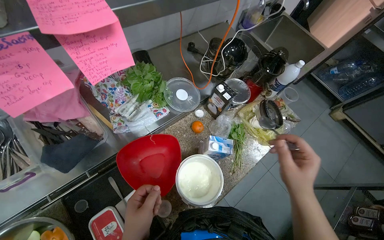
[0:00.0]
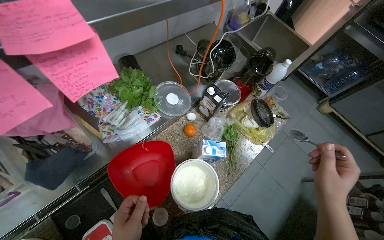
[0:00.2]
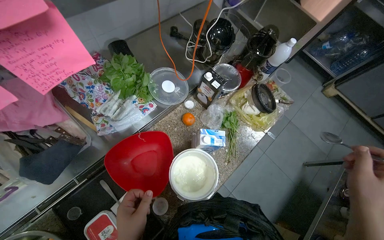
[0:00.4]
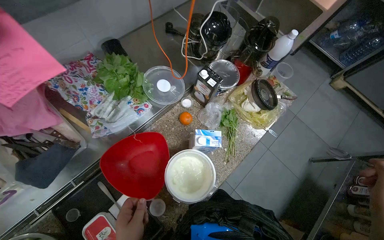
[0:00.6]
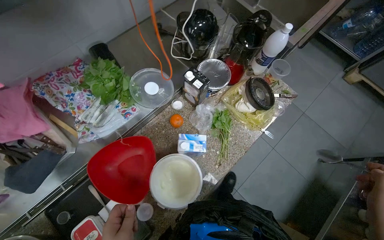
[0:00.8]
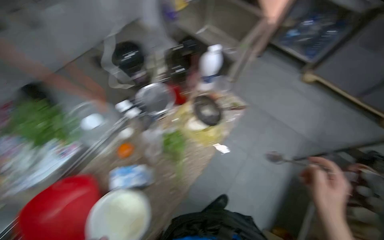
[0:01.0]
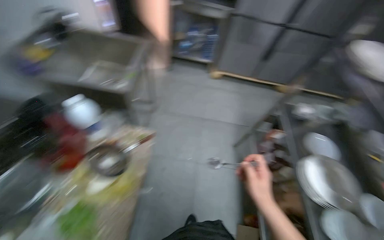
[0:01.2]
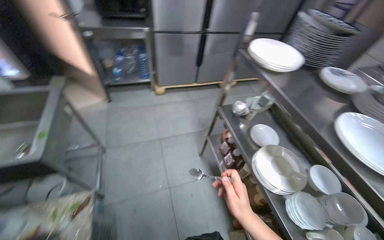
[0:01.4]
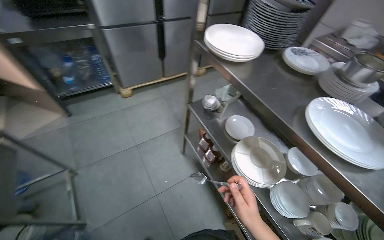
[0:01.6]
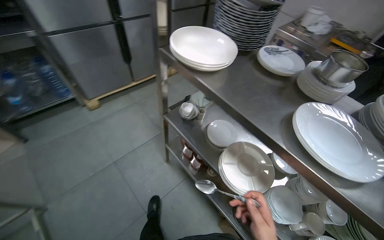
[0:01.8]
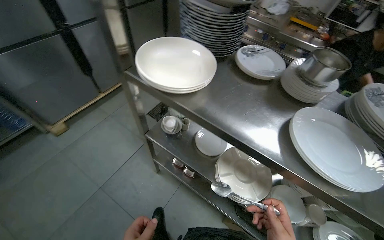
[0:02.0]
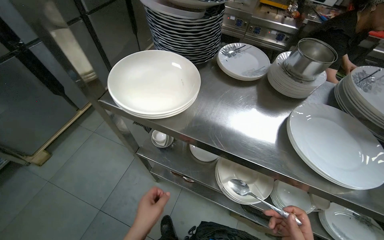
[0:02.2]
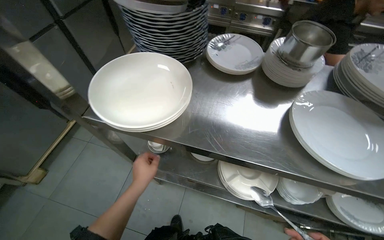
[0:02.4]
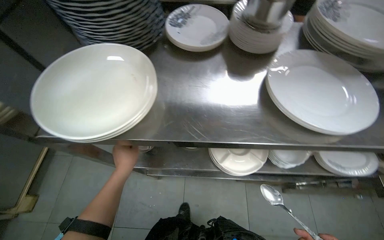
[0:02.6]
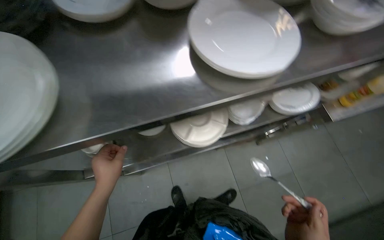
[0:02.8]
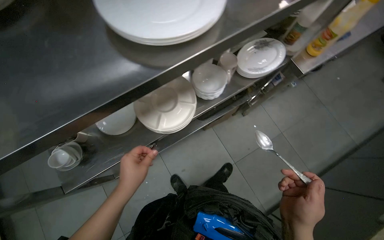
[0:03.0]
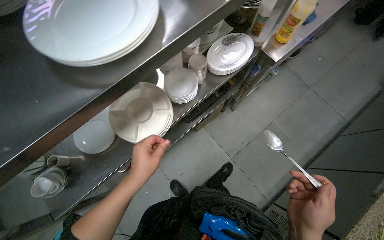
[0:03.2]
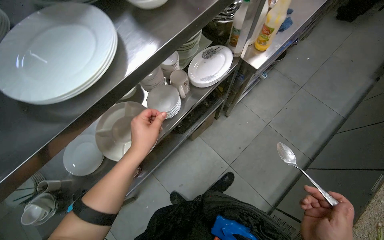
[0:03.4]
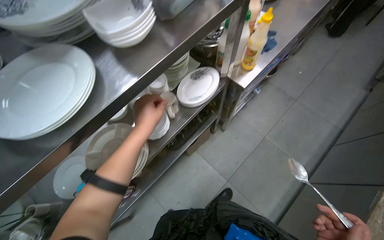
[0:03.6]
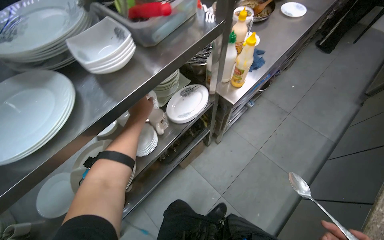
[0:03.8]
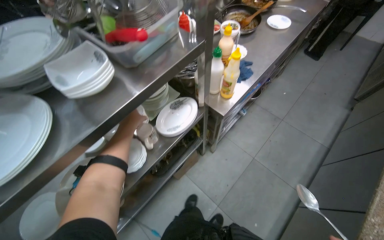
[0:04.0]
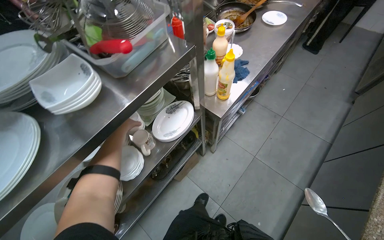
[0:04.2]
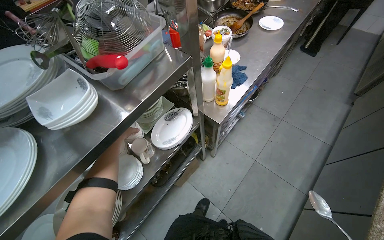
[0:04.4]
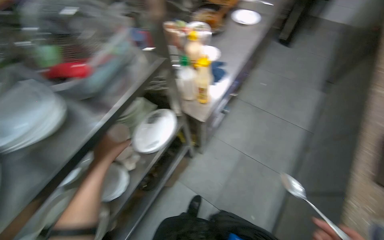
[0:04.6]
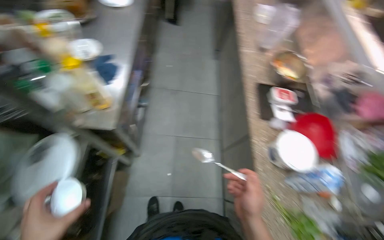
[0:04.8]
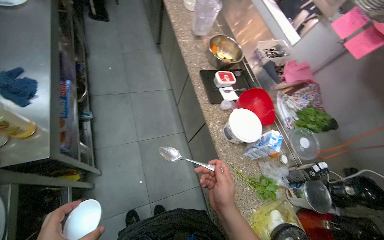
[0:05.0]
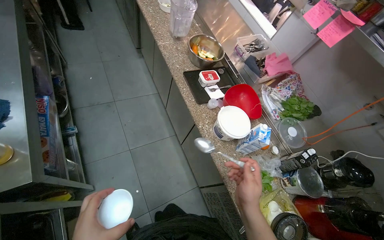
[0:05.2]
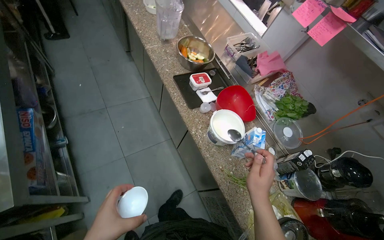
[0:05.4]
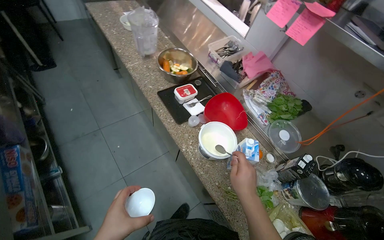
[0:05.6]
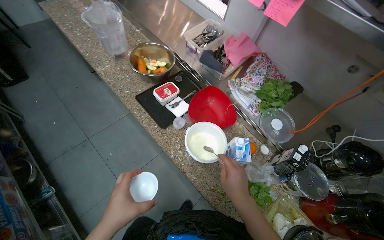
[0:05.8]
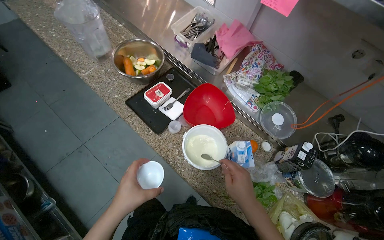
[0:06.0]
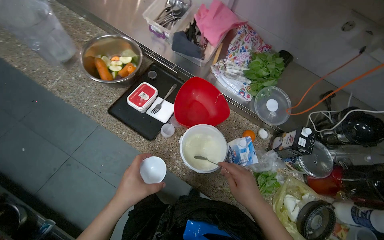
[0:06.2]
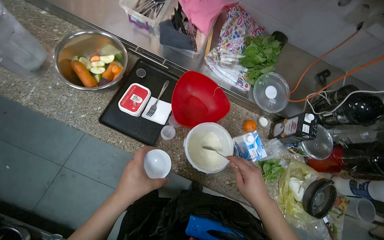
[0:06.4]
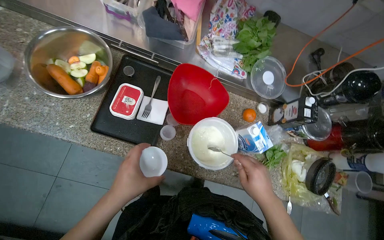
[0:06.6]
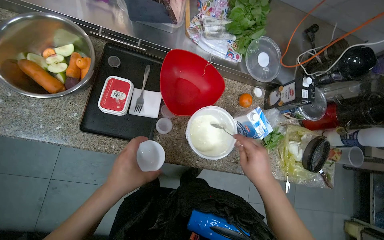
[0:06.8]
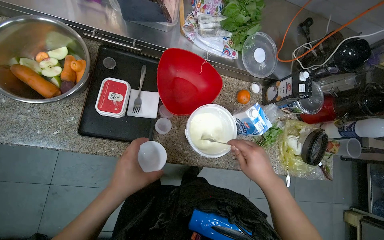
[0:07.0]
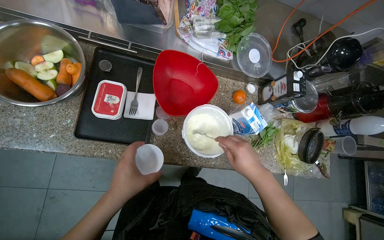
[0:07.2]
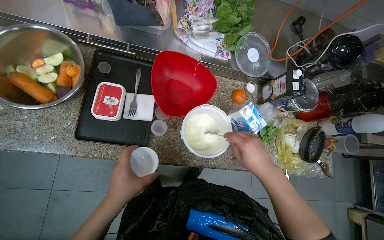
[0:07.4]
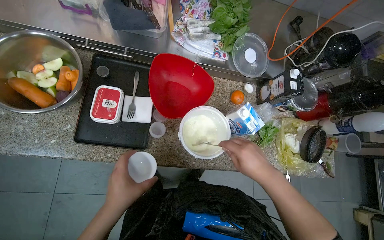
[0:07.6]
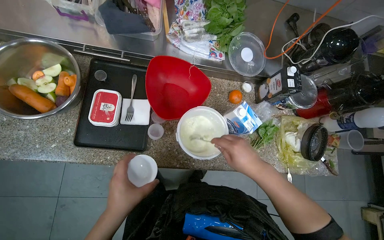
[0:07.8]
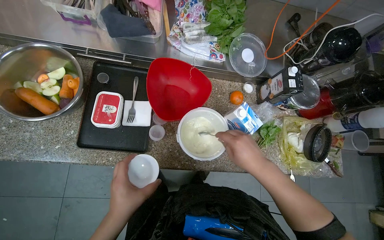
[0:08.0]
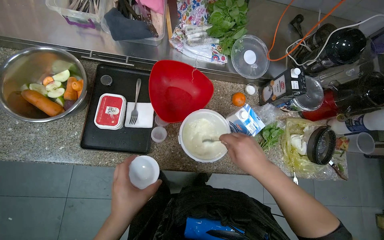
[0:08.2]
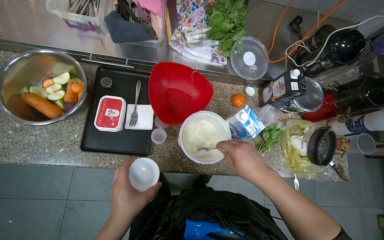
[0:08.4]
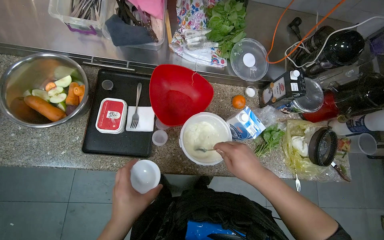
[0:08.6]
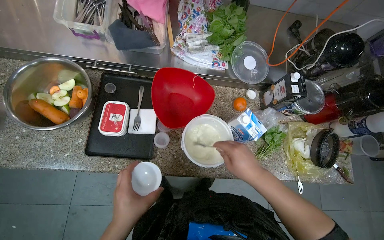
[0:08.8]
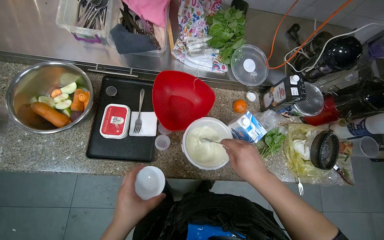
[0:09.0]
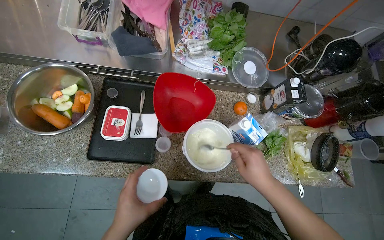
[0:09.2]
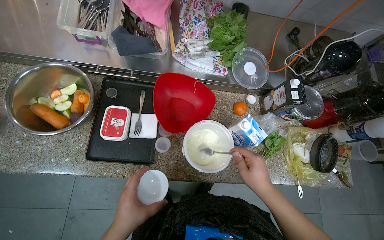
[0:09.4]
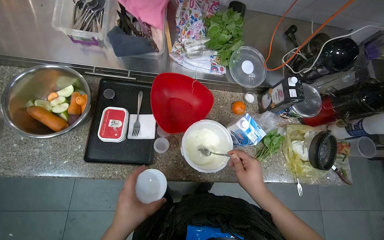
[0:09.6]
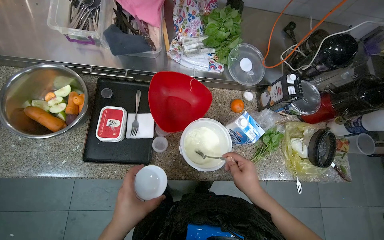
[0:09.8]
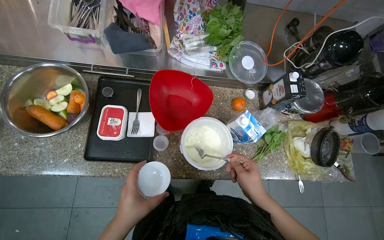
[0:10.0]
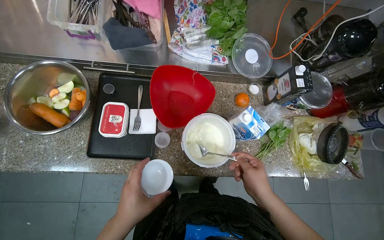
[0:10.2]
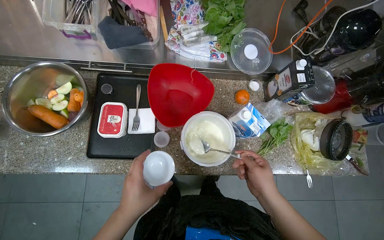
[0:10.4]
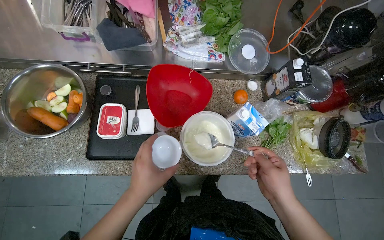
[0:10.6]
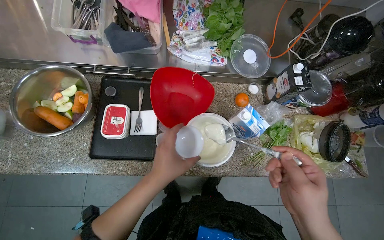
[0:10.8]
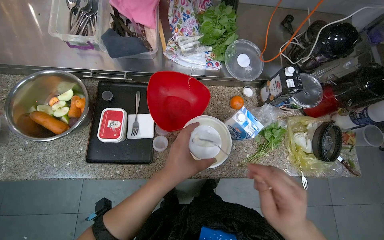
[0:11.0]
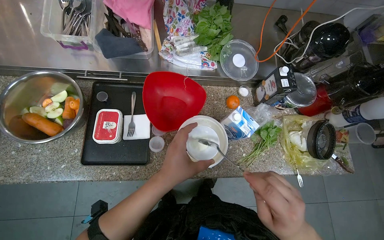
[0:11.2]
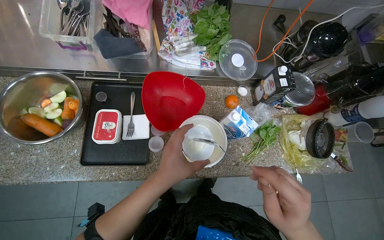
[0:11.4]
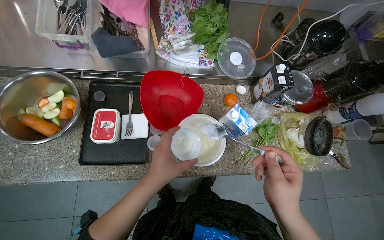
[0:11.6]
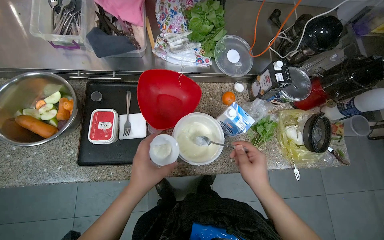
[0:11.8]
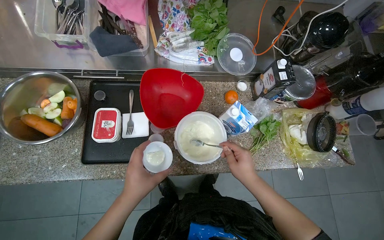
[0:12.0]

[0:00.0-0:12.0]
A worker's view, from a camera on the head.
Job: preparing food.
The whole recording: Preparing cream for serving. The worker stirs cream in a container and then spoons it into a small bowl.
0:00.0 to 0:01.6: The camera travels approximately 90 cm. The head rotates some 80 degrees to the right.
0:01.6 to 0:03.0: The head rotates about 90 degrees to the right. The camera pitches downward, by roughly 25 degrees.
0:03.0 to 0:04.4: The head travels about 40 cm. The wearer looks about 15 degrees further upward.
0:04.4 to 0:06.0: The camera travels roughly 60 cm. The head rotates roughly 90 degrees to the right. The view tilts approximately 15 degrees downward.
0:06.0 to 0:07.6: The head rotates approximately 35 degrees to the right. The view tilts roughly 20 degrees downward.
0:07.6 to 0:10.4: The hands work in one place, with small movements.
0:10.4 to 0:12.0: The right hand goes nearer to the camera and returns, roughly 10 cm each way.

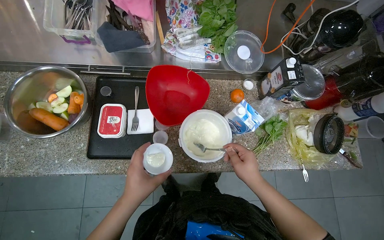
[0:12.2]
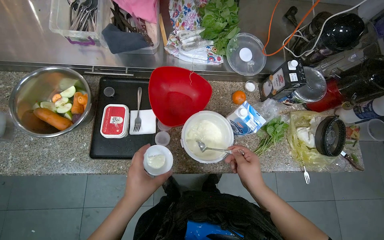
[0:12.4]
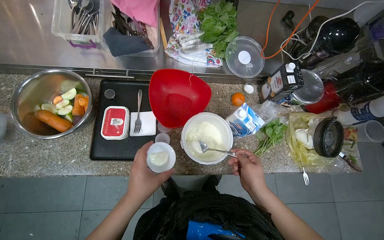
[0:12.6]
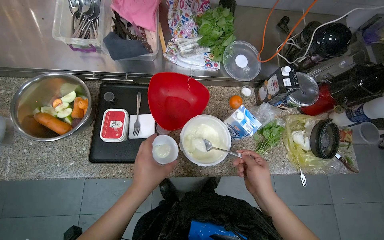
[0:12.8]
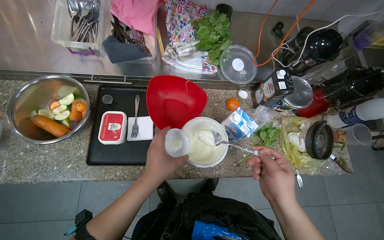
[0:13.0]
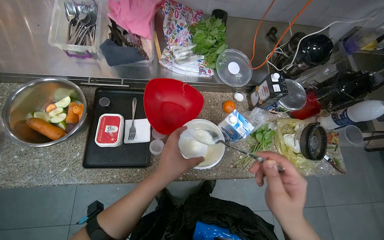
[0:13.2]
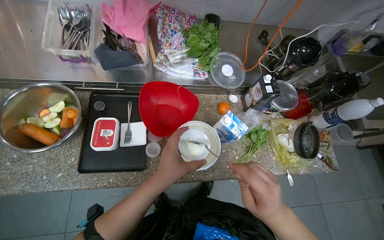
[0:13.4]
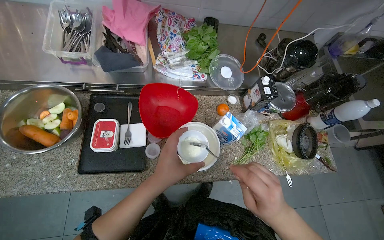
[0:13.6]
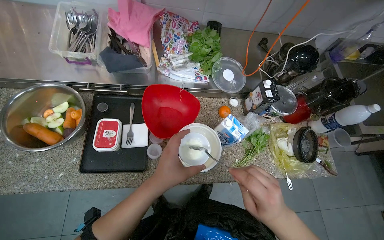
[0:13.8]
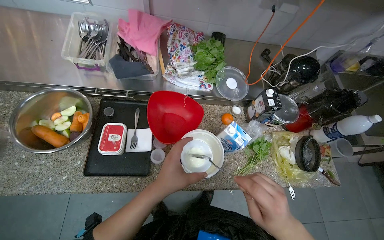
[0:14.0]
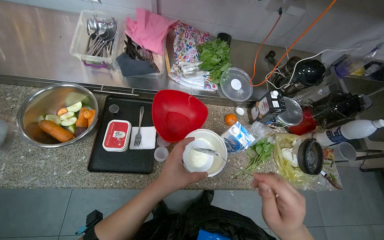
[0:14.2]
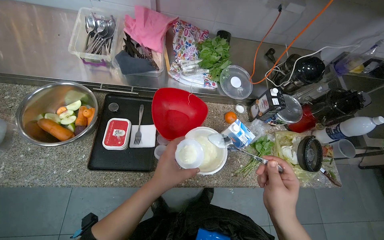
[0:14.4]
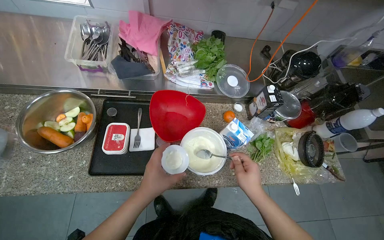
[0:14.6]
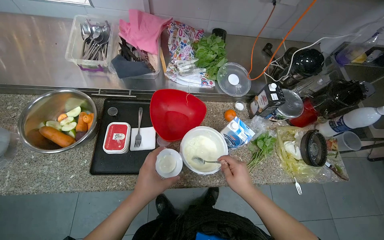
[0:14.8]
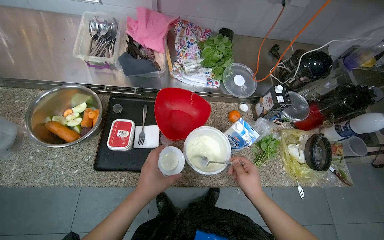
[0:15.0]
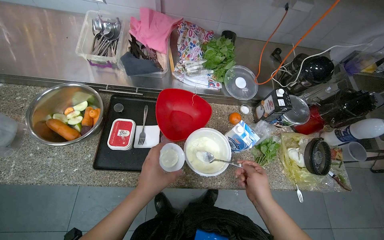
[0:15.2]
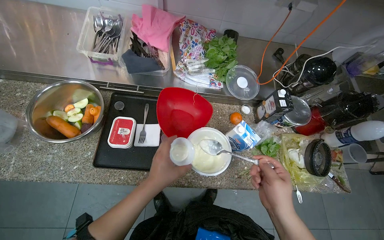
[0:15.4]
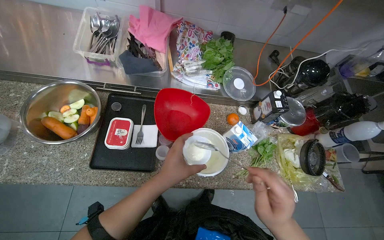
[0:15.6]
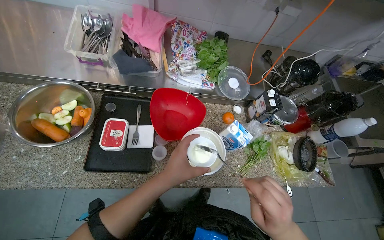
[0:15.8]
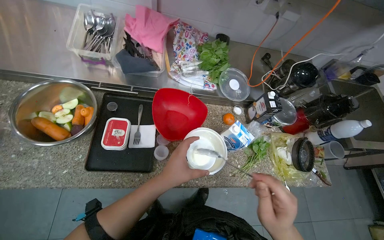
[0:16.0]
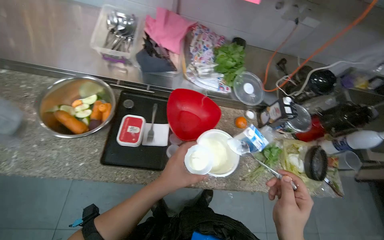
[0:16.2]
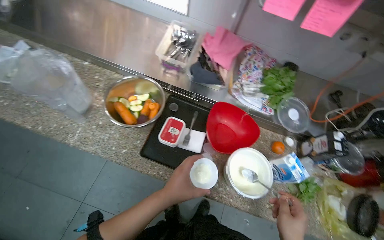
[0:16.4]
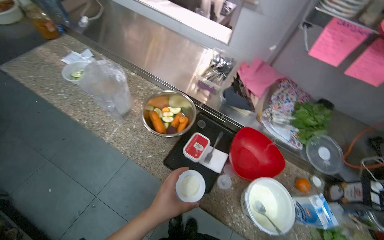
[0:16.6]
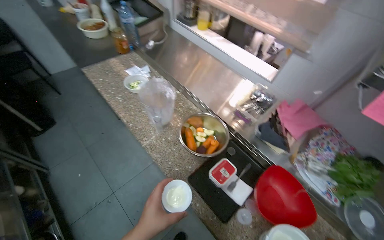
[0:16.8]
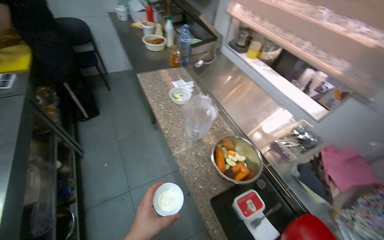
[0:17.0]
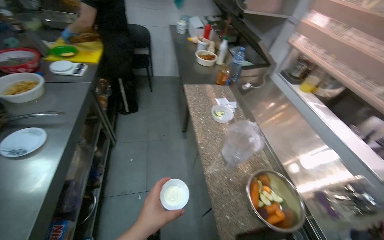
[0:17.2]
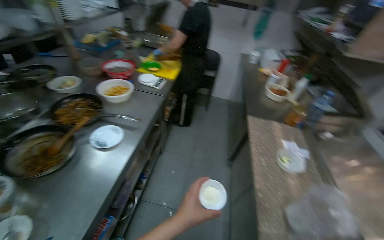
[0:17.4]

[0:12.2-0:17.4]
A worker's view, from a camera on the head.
Job: preparing food.
The whole recording: Preparing cream for serving. The worker stirs cream in a container and then spoons it into a small bowl.
0:12.2 to 0:14.0: The right hand is displaced nearer to the camera by about 10 cm.
0:15.6 to 0:17.4: The camera is carried some 60 cm. The head turns to the left by approximately 100 degrees. The wearer looks approximately 35 degrees further upward.

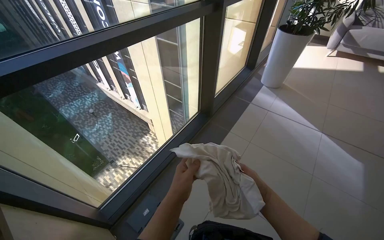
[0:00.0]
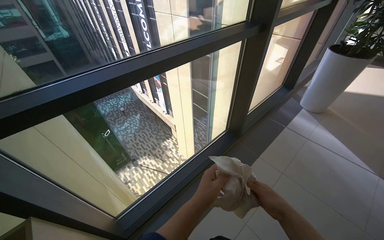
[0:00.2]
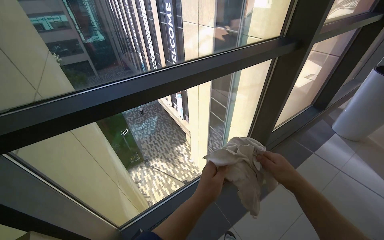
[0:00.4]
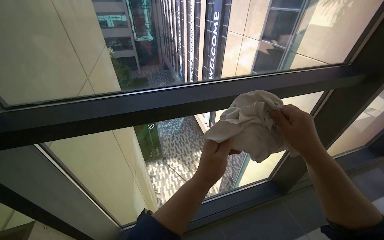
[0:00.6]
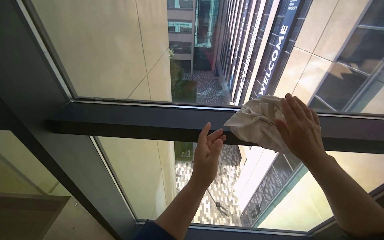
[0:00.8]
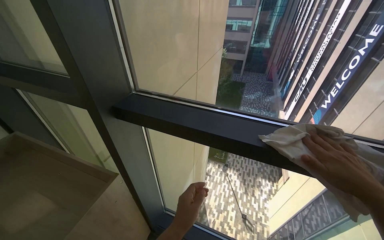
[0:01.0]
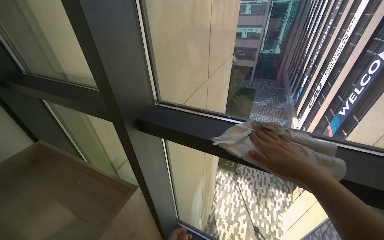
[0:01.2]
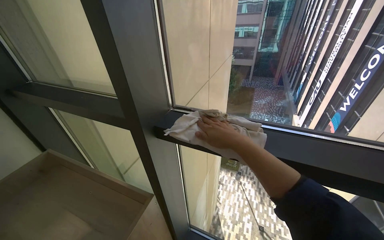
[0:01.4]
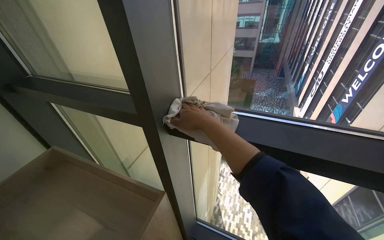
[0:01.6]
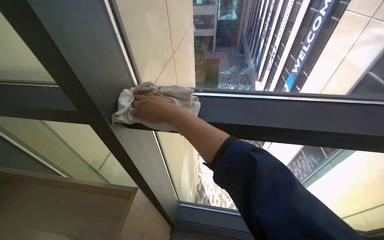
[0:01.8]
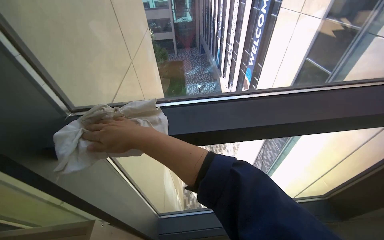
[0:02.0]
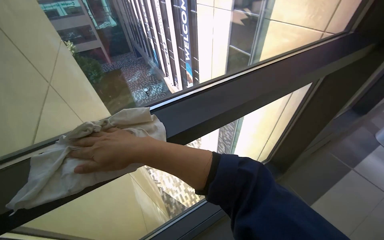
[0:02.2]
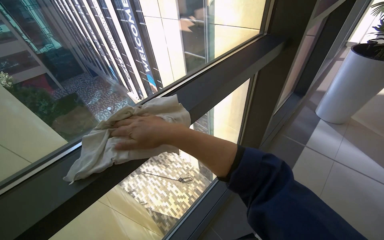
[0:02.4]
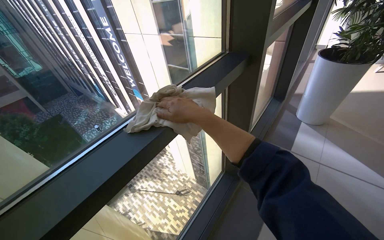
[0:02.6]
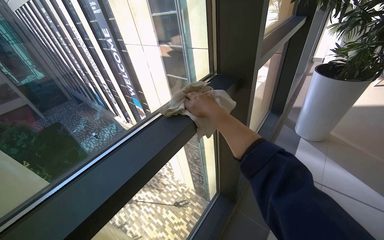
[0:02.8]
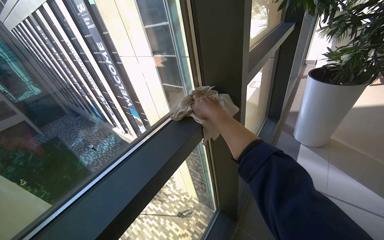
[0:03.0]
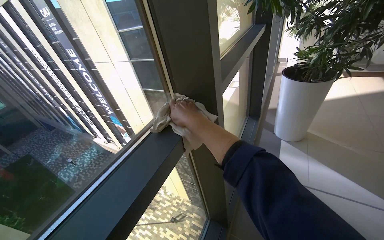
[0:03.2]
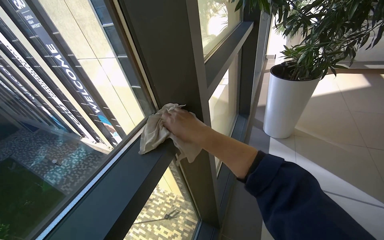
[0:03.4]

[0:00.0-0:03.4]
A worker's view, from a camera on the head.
Job: wiping surfaces.
The whole recording: Wiping window frames. The worker wipes the frames of the large office windows with a cloth.
0:00.0 to 0:01.6: The wearer's head swings approximately 75 degrees to the left.
0:01.6 to 0:03.4: The head travels approximately 70 cm. The head rotates roughly 90 degrees to the right.
